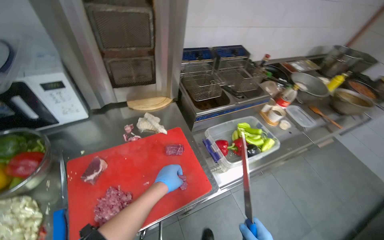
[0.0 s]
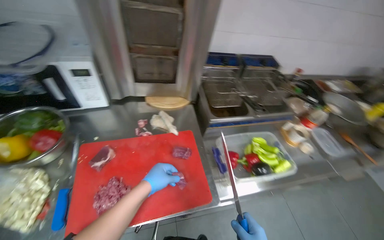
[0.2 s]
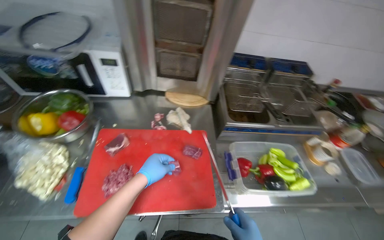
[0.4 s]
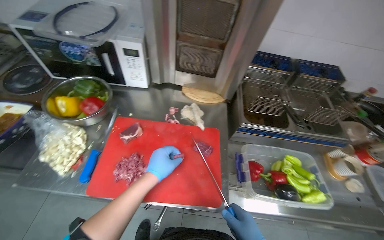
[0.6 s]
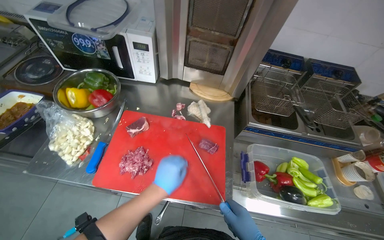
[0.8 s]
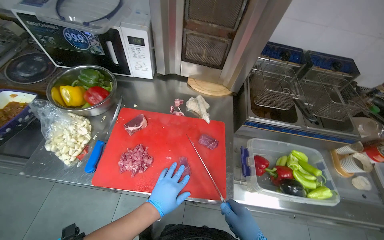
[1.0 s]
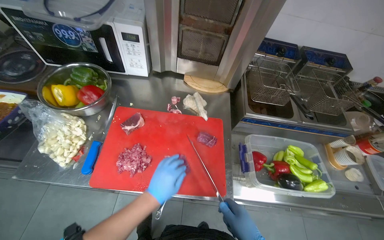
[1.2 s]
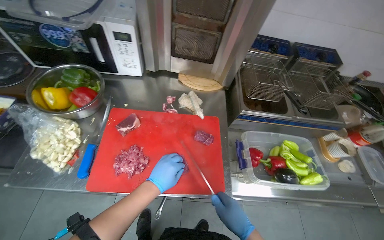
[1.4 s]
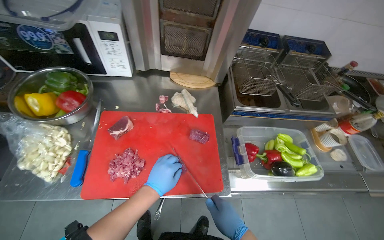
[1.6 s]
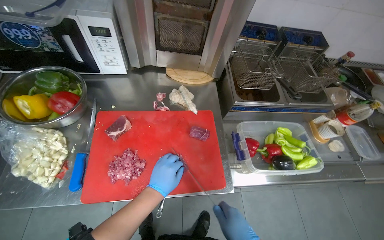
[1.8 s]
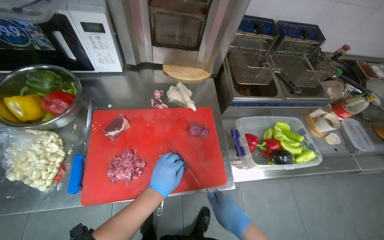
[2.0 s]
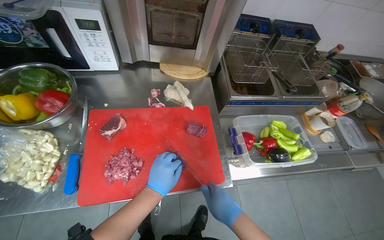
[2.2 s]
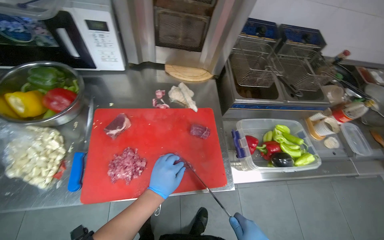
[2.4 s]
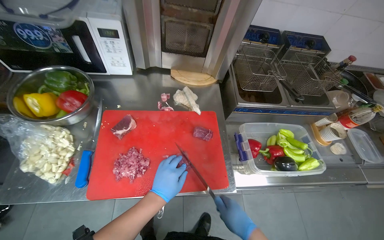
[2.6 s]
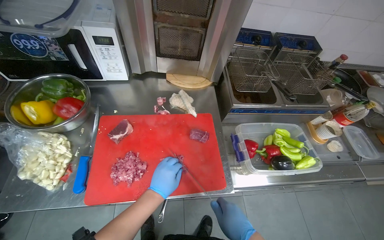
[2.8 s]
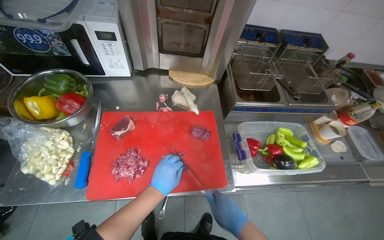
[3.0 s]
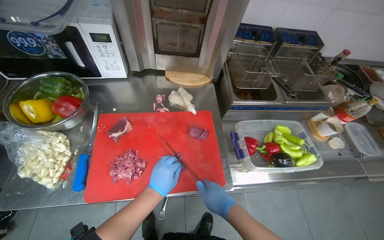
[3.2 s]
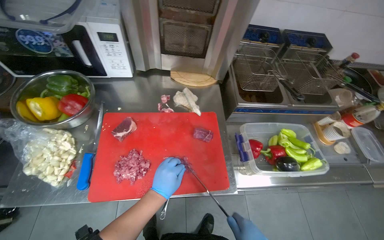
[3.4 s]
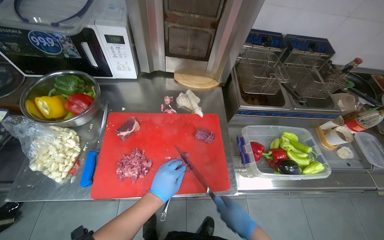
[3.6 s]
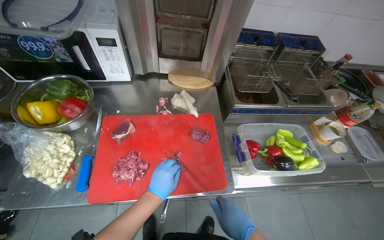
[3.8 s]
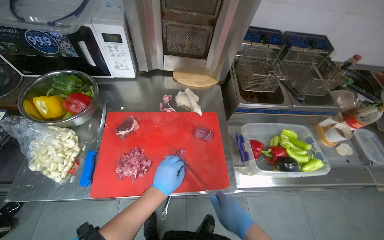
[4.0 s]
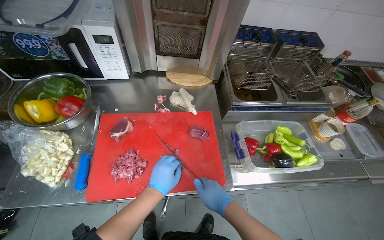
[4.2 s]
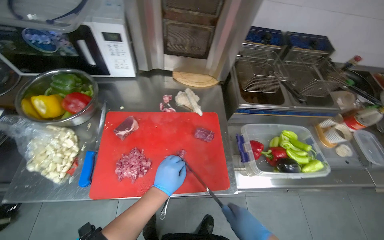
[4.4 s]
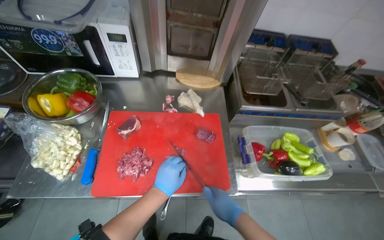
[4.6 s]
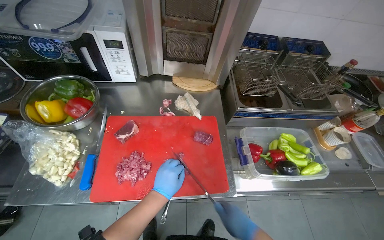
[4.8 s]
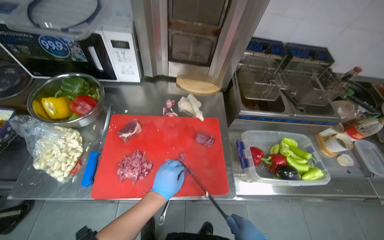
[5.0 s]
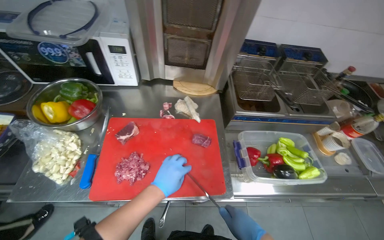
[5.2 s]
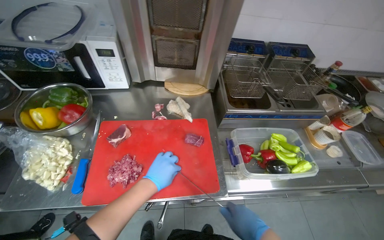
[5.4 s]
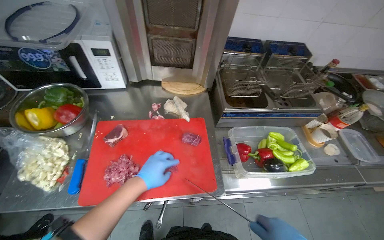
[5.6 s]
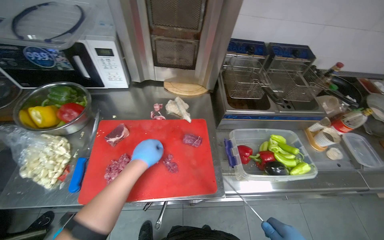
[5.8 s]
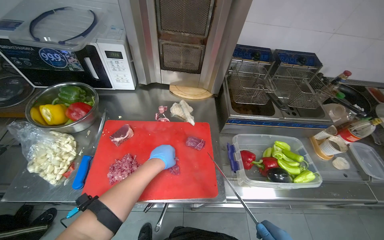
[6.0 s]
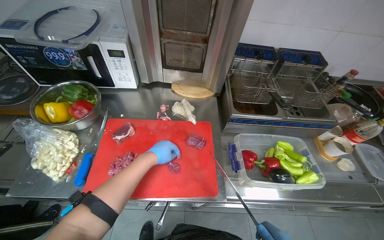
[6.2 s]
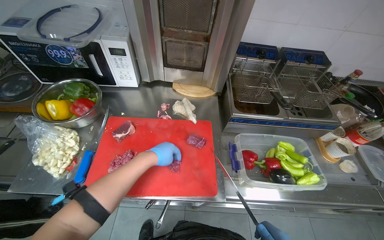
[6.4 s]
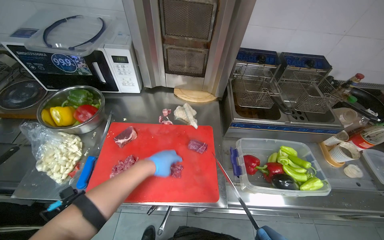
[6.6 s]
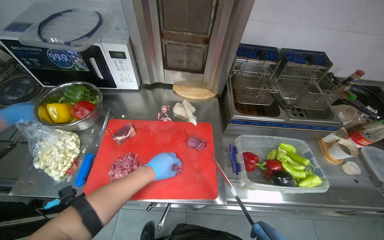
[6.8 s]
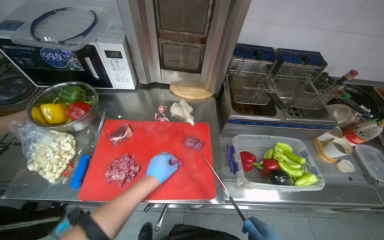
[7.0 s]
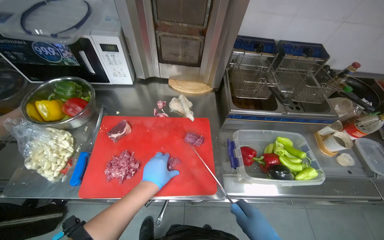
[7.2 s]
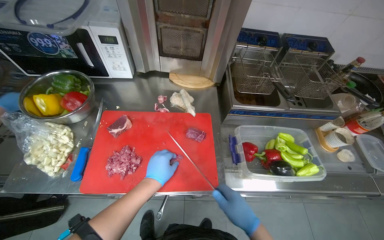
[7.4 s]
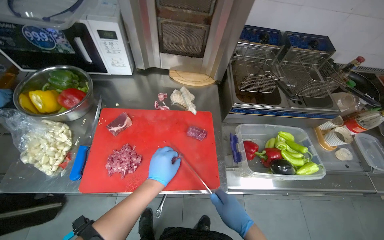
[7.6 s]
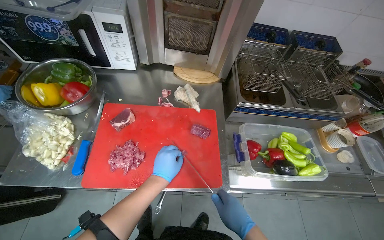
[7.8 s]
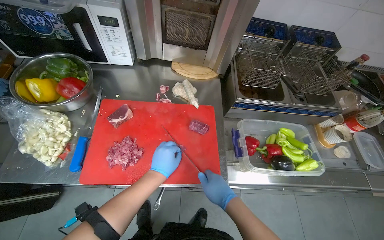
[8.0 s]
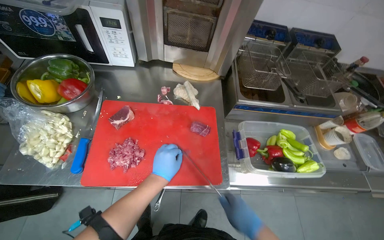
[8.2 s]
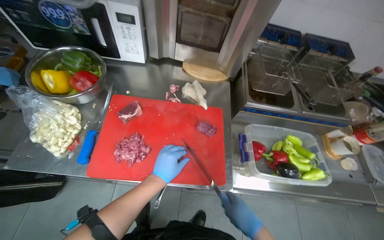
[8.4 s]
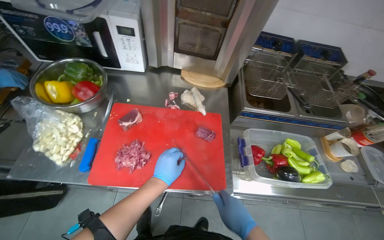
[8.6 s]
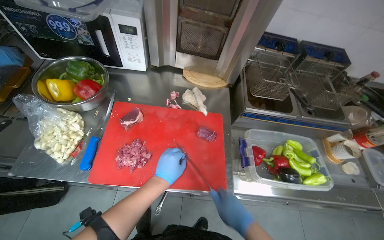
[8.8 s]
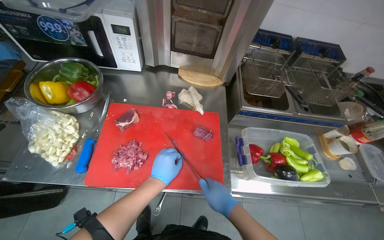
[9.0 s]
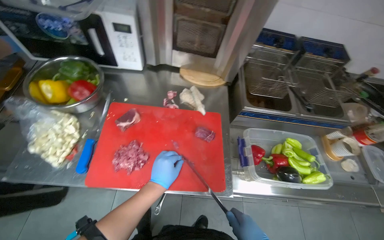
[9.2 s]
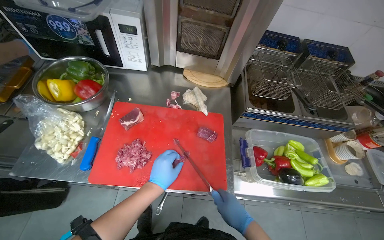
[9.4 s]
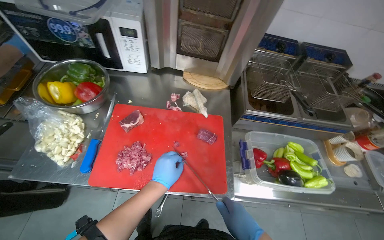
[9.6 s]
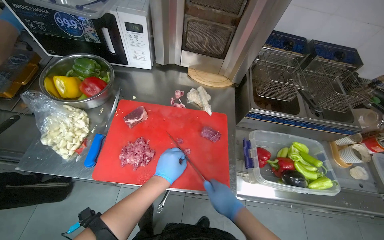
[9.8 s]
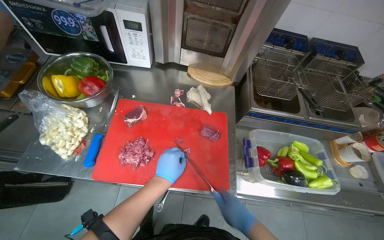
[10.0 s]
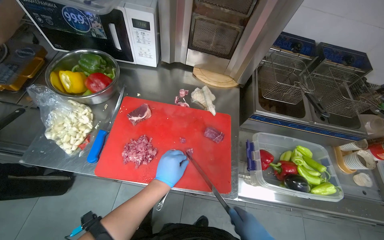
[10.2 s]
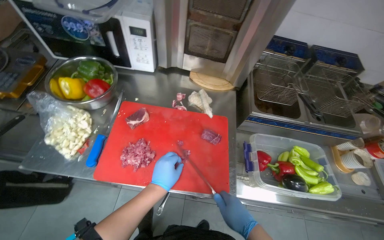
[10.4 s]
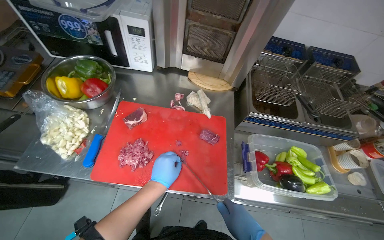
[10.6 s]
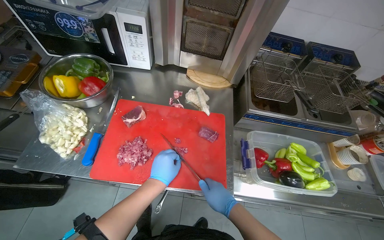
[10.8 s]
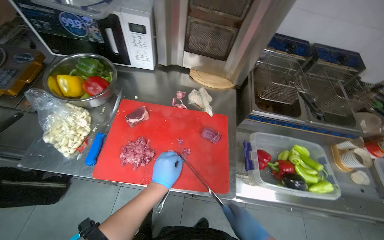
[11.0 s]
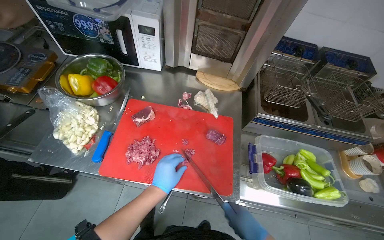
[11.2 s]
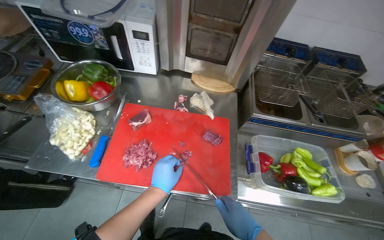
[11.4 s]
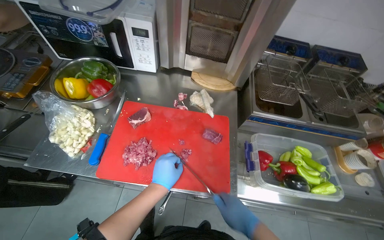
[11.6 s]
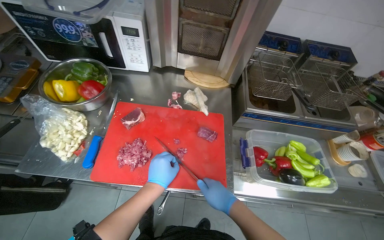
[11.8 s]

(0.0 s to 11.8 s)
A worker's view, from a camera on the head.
Job: preparing food.
The whole recording: Slicing and dicing meat on board. The worker slices and dices meat on a red cutting board.
0.0 s - 1.4 s: The head turns to the left by roughly 25 degrees.
1.4 s - 4.4 s: The hands make small movements and keep their place.
4.4 s - 6.0 s: The left hand moves up the picture, roughly 10 cm.
7.4 s - 11.8 s: The hands are busy where they are.

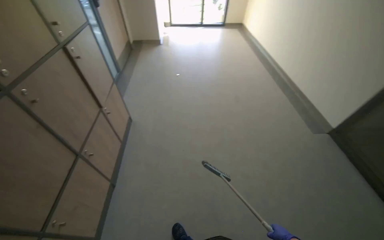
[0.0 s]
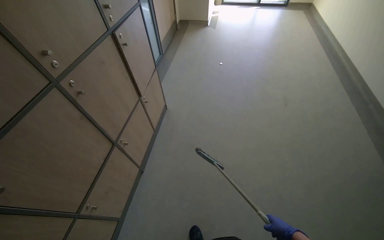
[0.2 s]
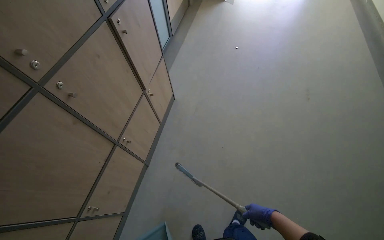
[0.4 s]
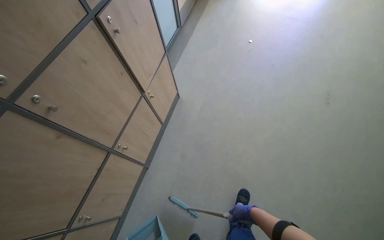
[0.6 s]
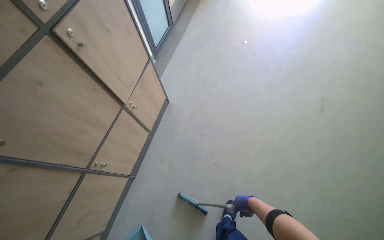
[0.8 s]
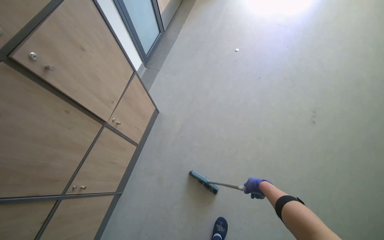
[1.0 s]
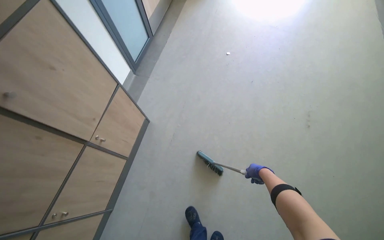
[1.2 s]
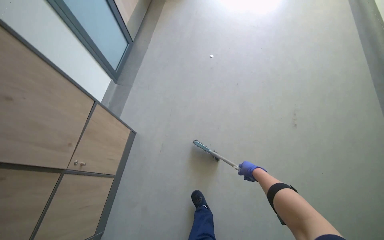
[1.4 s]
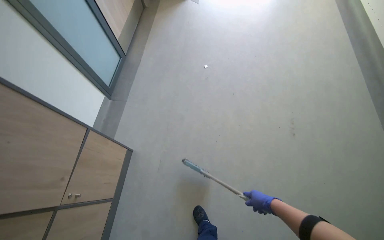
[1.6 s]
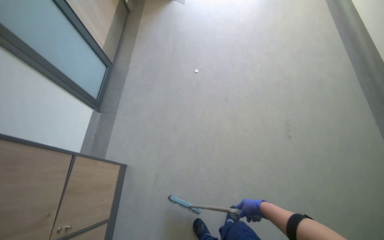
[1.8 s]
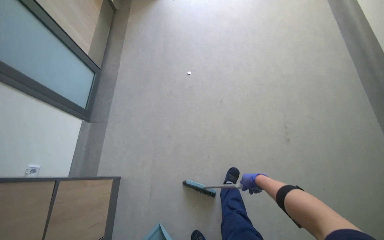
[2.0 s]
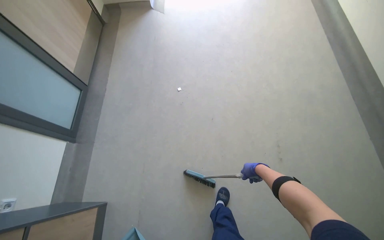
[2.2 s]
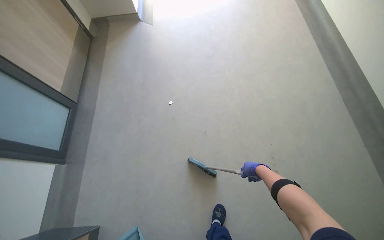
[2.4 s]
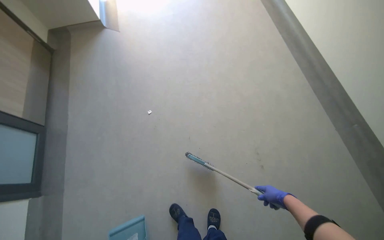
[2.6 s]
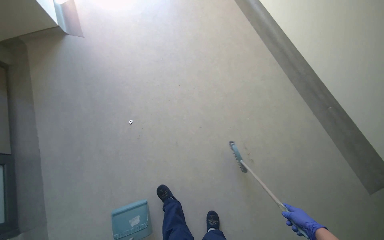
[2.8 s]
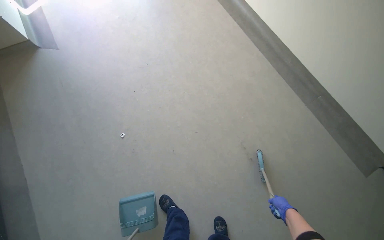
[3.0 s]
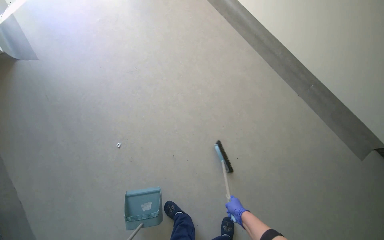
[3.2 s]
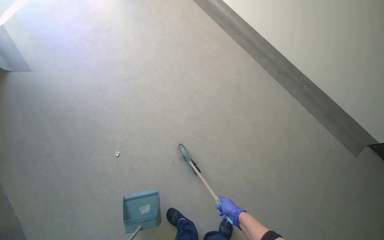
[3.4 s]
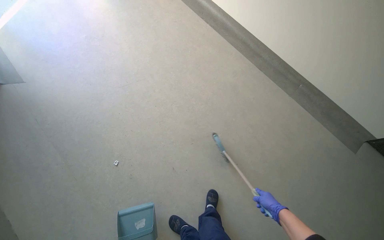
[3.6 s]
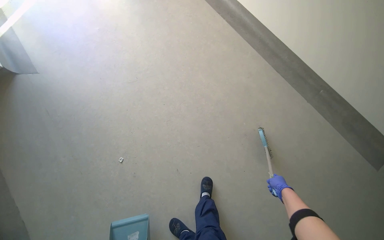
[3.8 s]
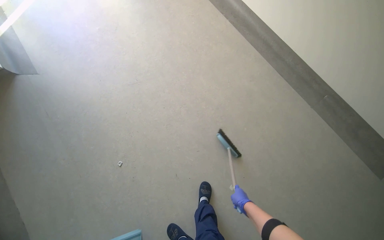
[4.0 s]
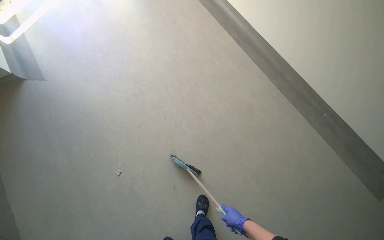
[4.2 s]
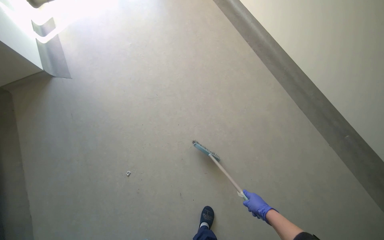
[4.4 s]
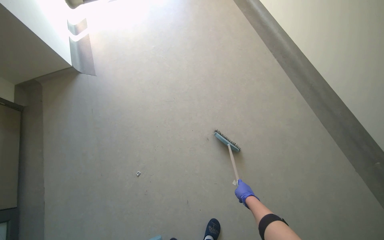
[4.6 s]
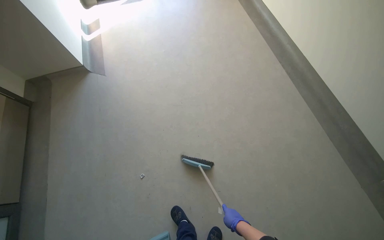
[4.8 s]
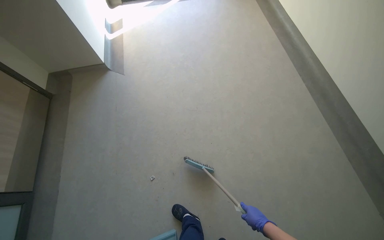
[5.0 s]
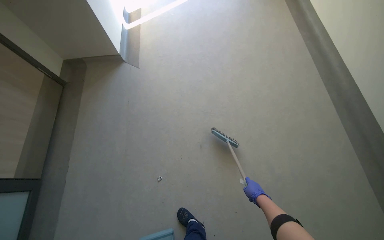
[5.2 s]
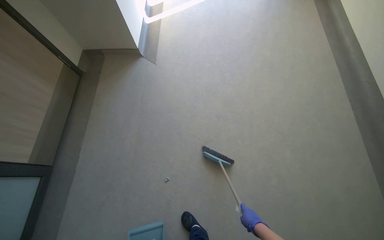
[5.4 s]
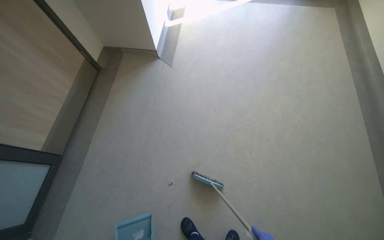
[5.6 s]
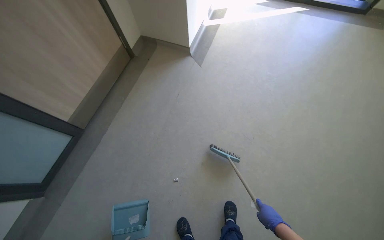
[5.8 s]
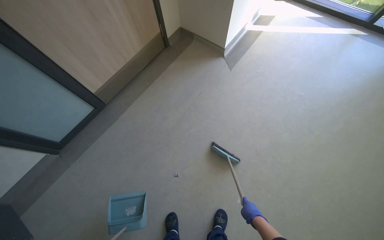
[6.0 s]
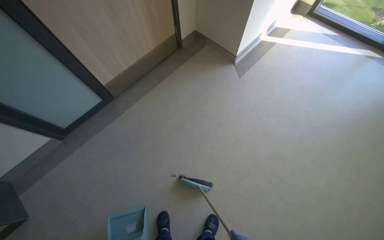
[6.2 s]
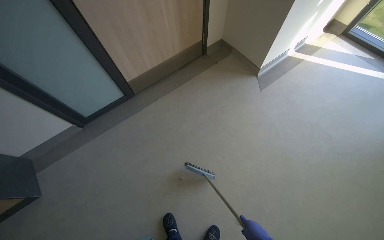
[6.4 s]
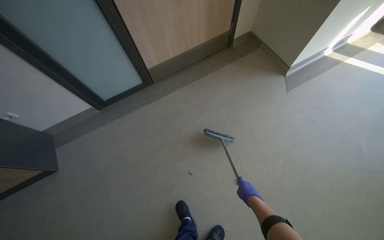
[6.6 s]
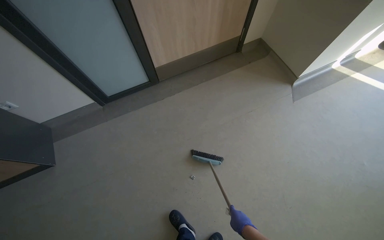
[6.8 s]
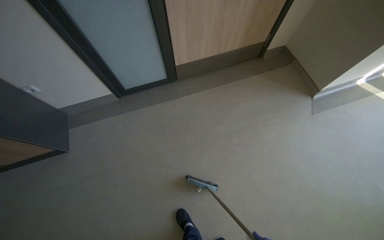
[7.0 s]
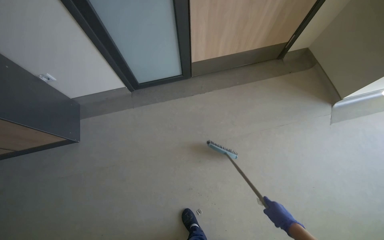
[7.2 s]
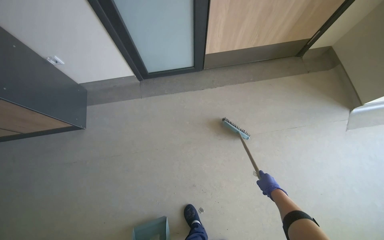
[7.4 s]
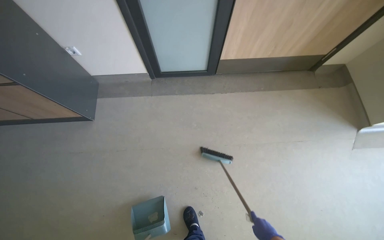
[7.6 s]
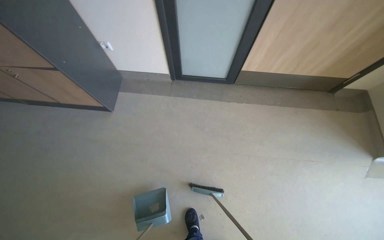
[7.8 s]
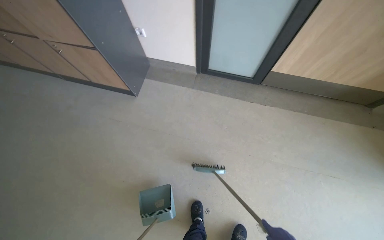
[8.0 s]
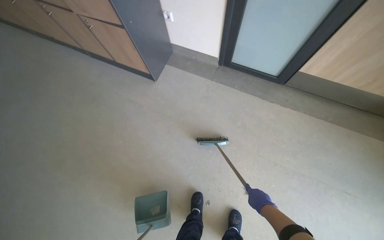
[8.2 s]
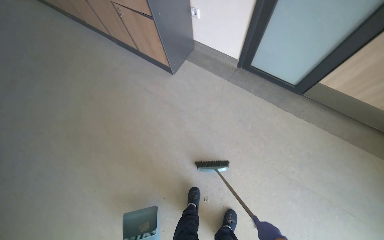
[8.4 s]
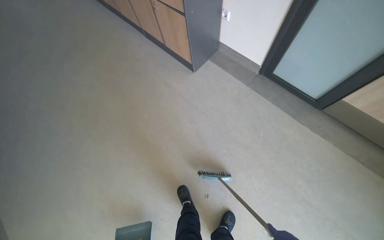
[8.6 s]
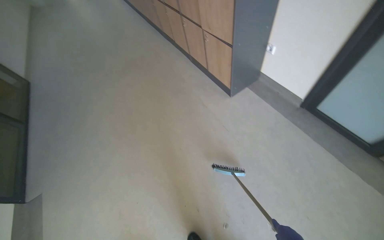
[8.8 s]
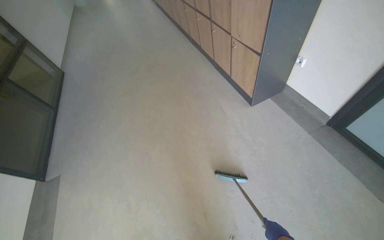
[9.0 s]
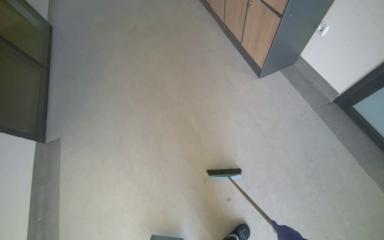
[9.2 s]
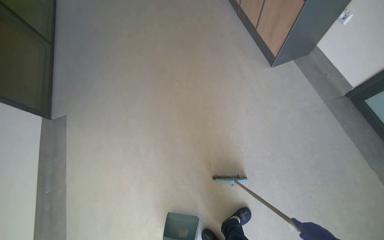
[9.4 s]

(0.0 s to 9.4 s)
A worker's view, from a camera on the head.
Job: sweeping floor.
The whole recording: Sweeping and collecting floor debris. The worker sweeps the floor with a broom and collects debris into a dustpan and a box.
0.0 s - 1.6 s: The wearer moves roughly 1 m. The view tilts about 15 degrees downward.
1.6 s - 3.2 s: The head travels about 90 cm. The head turns to the right by some 45 degrees.
3.2 s - 4.8 s: The wearer's head swings some 20 degrees to the left. The right hand moves roughly 15 cm to the right and comes back.
4.8 s - 6.2 s: The wearer looks roughly 60 degrees further to the left.
6.2 s - 7.8 s: The wearer moves roughly 50 cm. The head rotates roughly 50 degrees to the left.
7.8 s - 9.4 s: The head travels about 50 cm. The wearer looks some 65 degrees further to the left.
